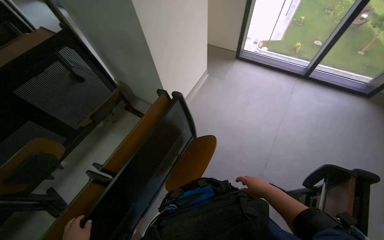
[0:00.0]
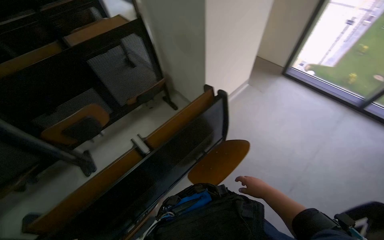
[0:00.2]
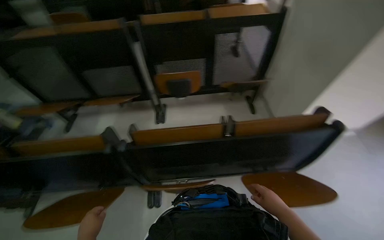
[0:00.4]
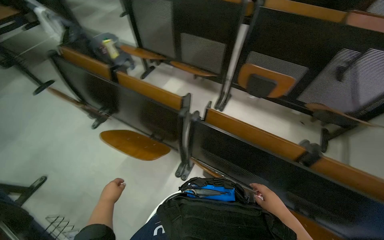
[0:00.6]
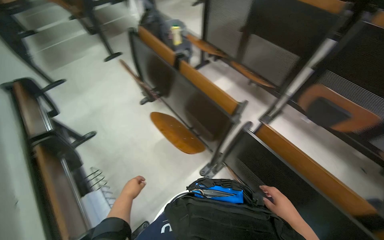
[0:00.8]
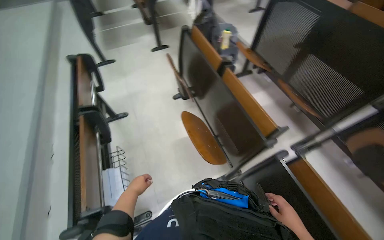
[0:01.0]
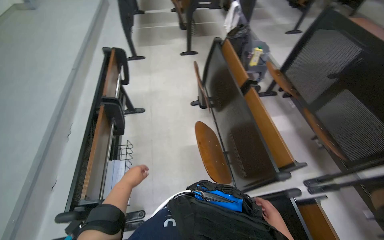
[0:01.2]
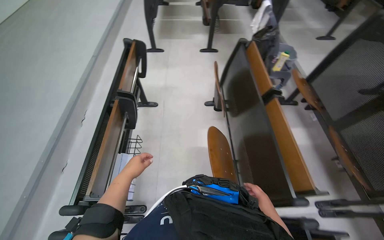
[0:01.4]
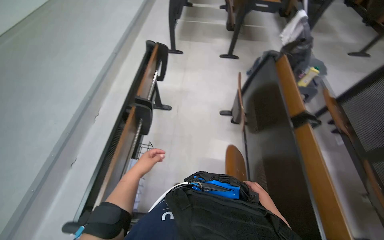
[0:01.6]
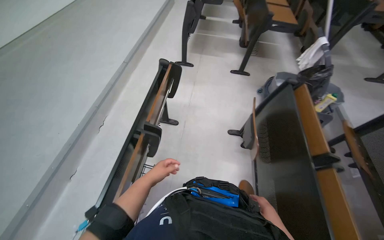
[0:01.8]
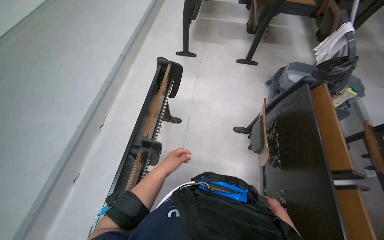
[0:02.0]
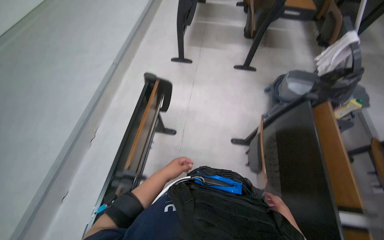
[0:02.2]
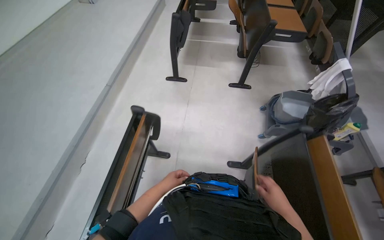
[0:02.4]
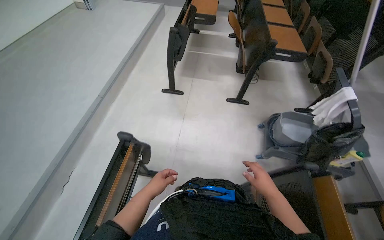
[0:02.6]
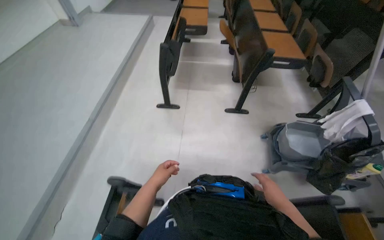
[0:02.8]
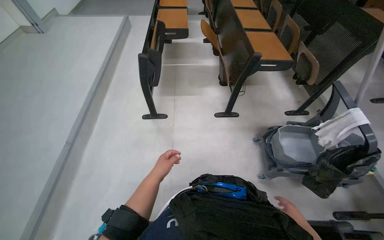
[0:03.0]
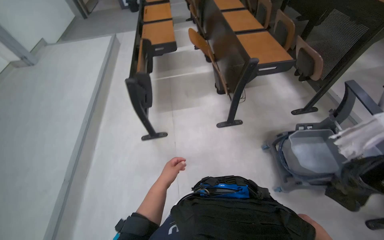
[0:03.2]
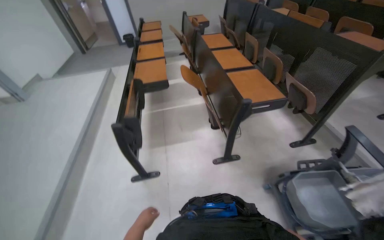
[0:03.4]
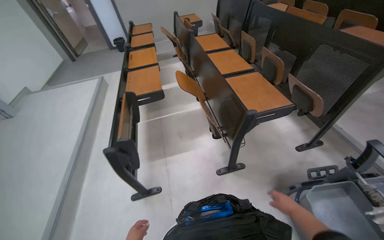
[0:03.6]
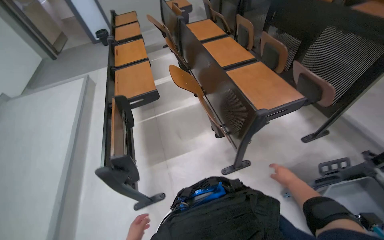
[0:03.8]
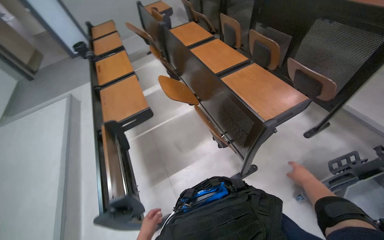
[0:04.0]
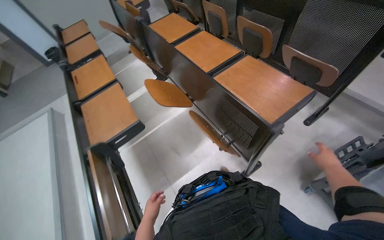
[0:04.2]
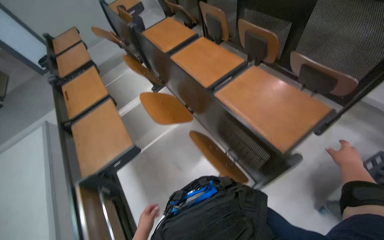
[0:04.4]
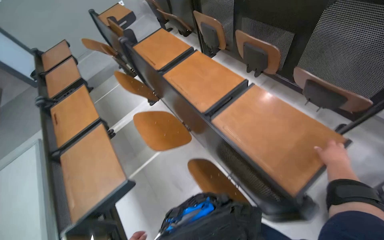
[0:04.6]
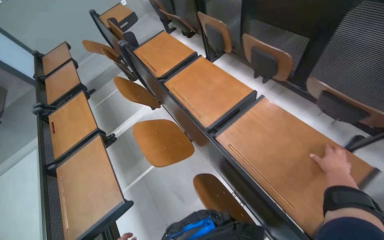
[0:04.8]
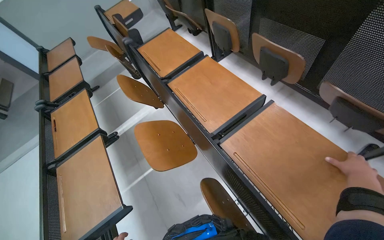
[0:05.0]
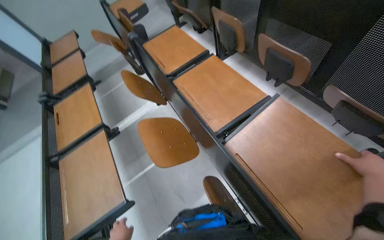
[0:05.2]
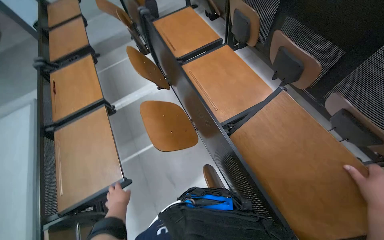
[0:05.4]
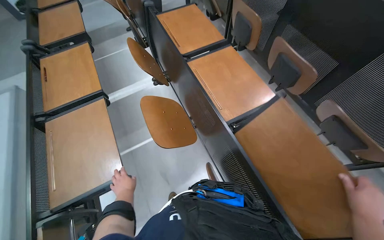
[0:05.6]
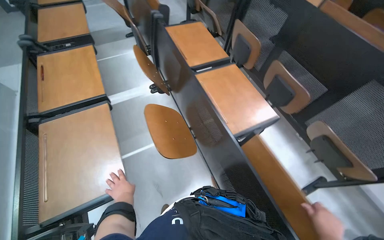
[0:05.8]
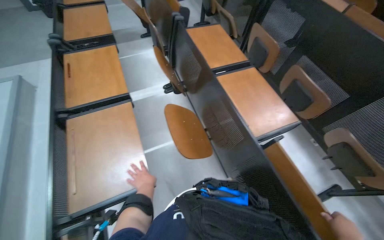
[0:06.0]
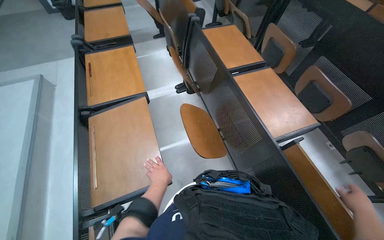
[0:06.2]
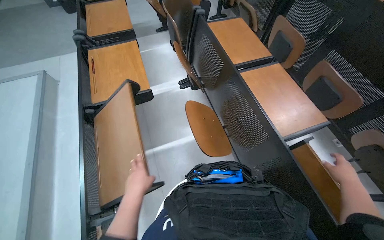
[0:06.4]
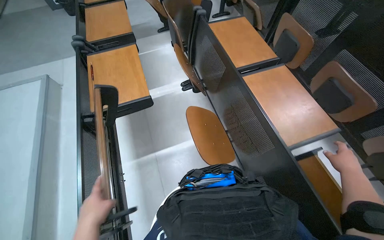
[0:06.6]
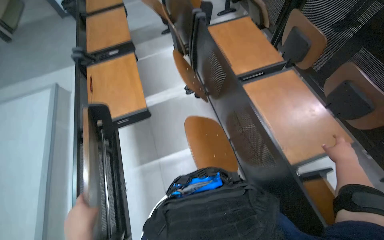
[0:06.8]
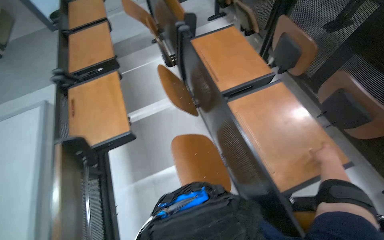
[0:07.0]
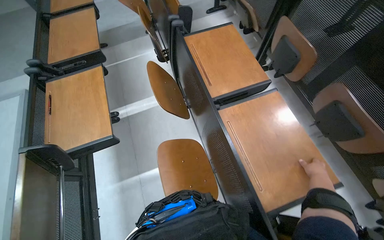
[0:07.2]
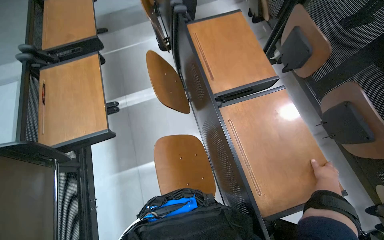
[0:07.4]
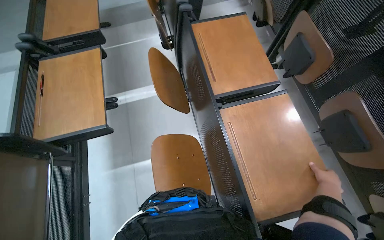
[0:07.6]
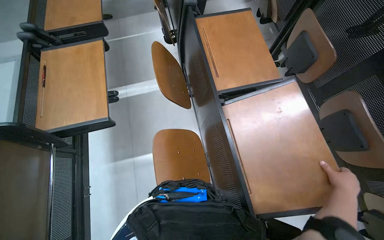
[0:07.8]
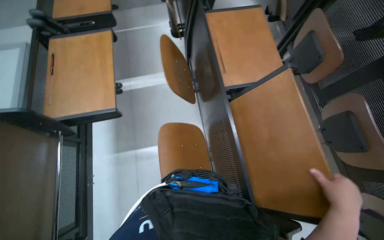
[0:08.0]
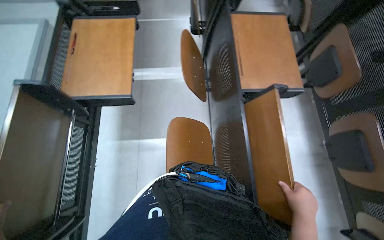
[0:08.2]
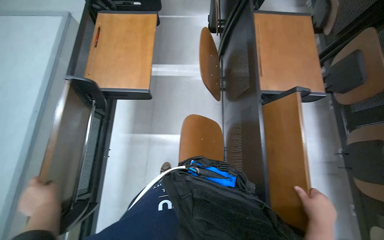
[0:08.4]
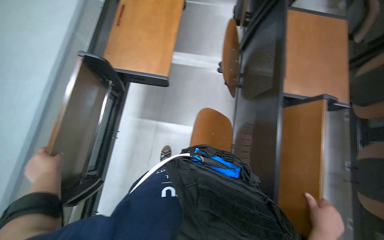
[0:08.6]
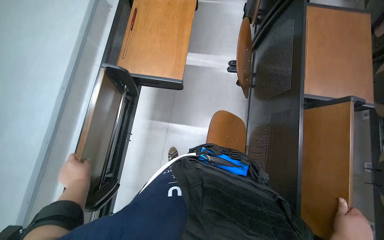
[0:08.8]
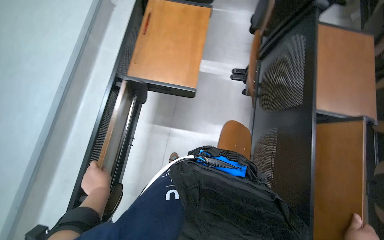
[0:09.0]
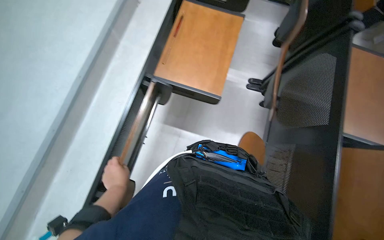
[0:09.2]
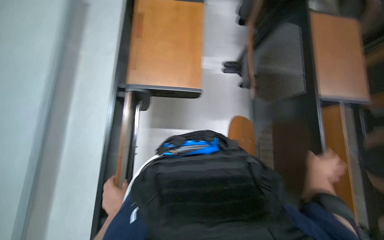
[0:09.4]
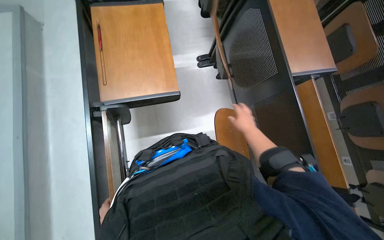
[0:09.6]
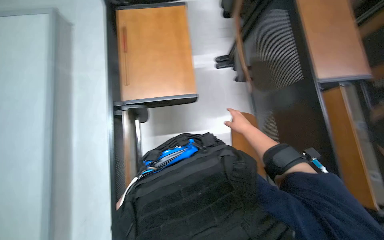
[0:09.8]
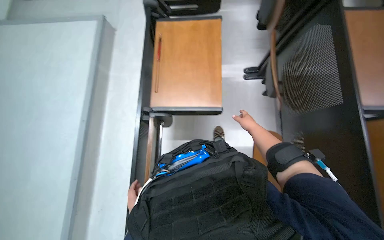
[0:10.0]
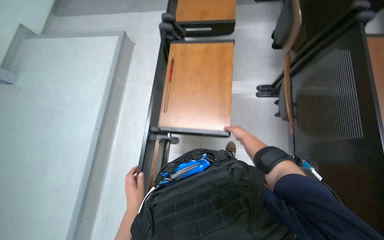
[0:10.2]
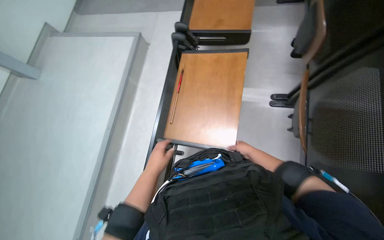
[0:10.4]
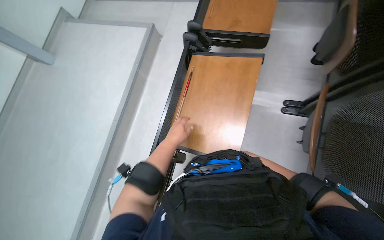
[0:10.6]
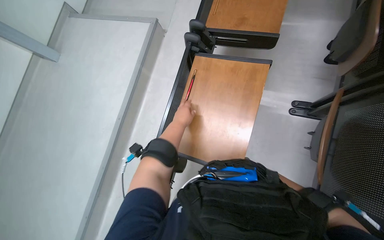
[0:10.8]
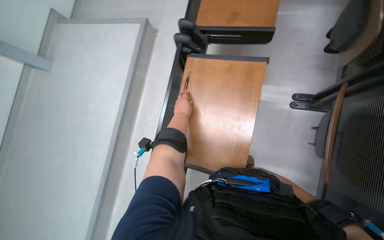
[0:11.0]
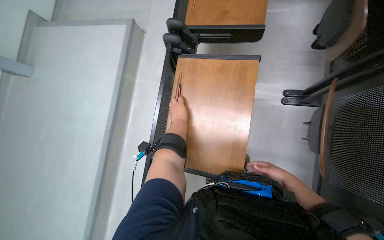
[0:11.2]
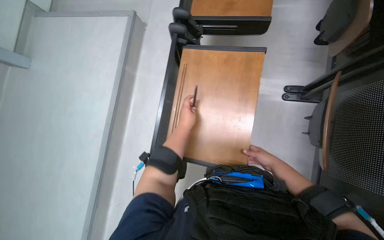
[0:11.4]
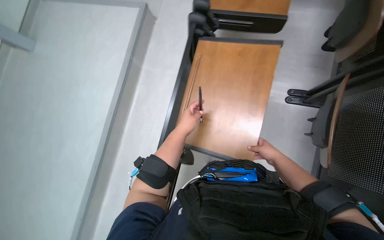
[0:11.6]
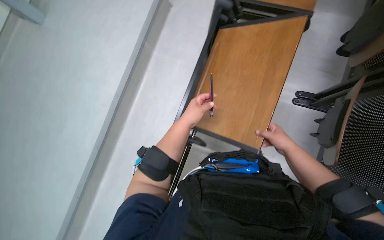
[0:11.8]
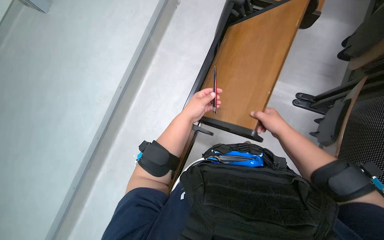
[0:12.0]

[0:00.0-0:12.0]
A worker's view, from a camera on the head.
Job: organizing items.
The whole recording: Arranging classroom furniture. The worker continues to fold up desks and chairs in the classroom.
0:00.0 to 0:01.6: The head travels about 90 cm. The head rotates approximately 155 degrees to the left.
0:01.6 to 0:03.0: The wearer moves about 1 m.
0:03.0 to 0:04.4: The head travels approximately 1 m. The scene turns about 35 degrees counterclockwise in the picture.
0:04.4 to 0:06.0: The head travels roughly 40 cm.
0:06.0 to 0:07.6: The head travels some 50 cm.
0:07.6 to 0:09.0: The head turns to the left by approximately 30 degrees.
0:09.0 to 0:10.4: The view pans to the left by roughly 15 degrees.
0:10.4 to 0:12.0: The right hand heads nearer to the camera, covering some 15 cm, while the left hand heads up the picture, covering roughly 10 cm.

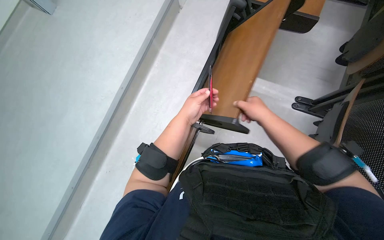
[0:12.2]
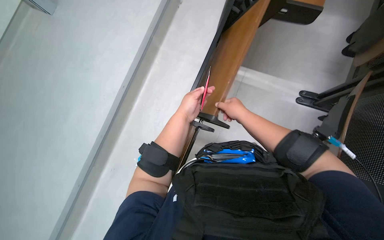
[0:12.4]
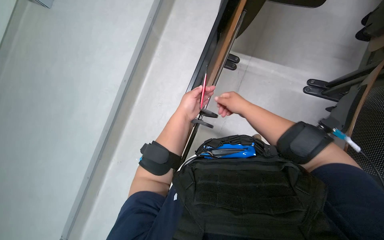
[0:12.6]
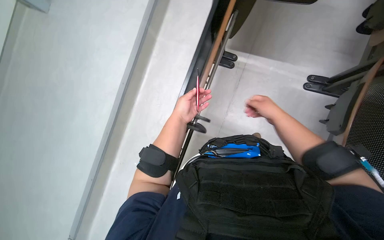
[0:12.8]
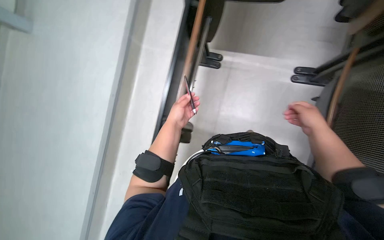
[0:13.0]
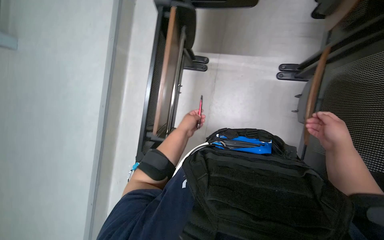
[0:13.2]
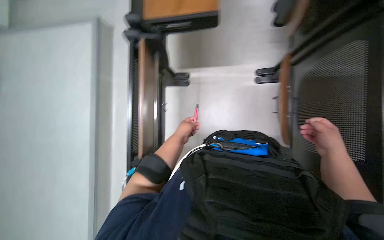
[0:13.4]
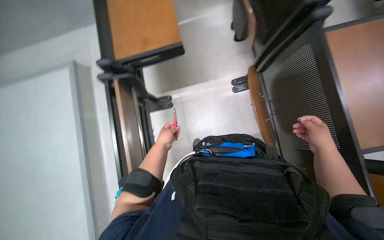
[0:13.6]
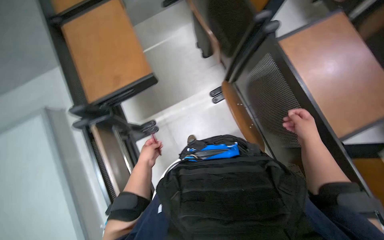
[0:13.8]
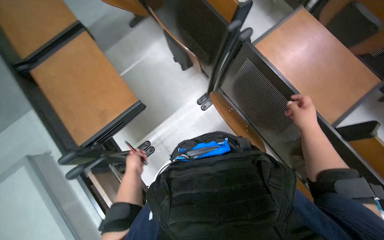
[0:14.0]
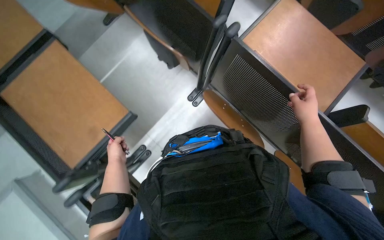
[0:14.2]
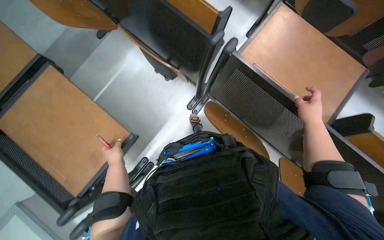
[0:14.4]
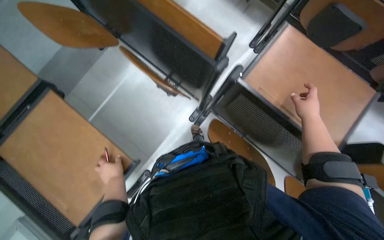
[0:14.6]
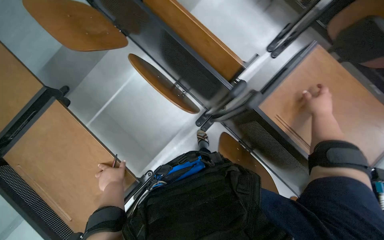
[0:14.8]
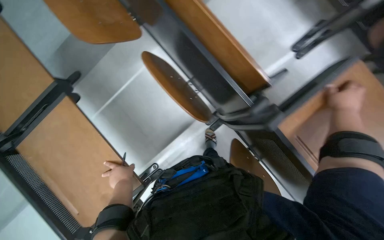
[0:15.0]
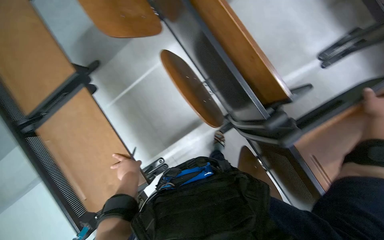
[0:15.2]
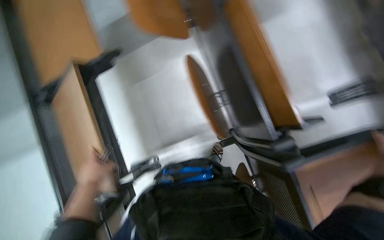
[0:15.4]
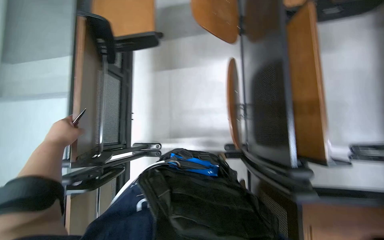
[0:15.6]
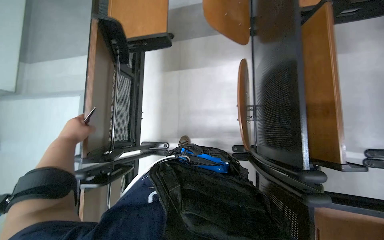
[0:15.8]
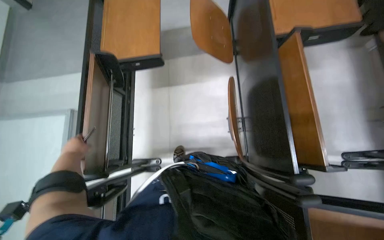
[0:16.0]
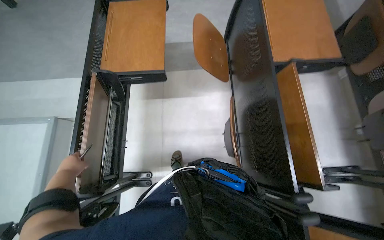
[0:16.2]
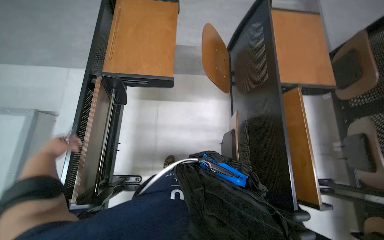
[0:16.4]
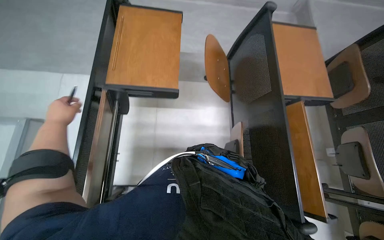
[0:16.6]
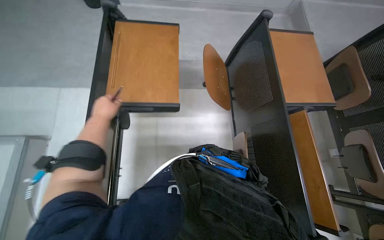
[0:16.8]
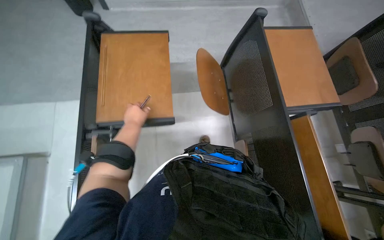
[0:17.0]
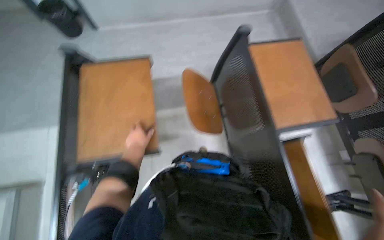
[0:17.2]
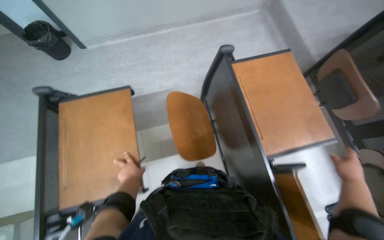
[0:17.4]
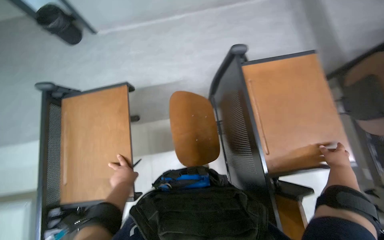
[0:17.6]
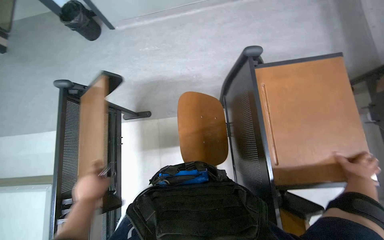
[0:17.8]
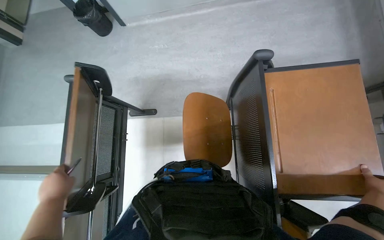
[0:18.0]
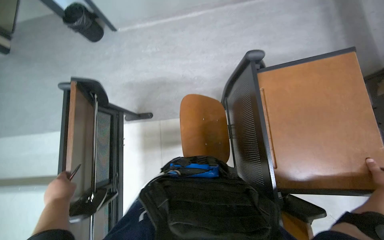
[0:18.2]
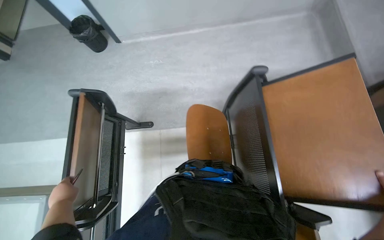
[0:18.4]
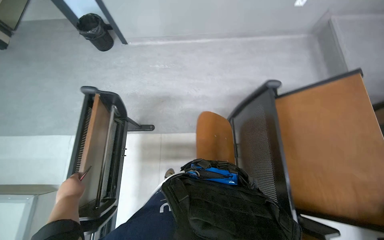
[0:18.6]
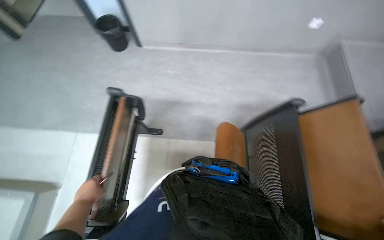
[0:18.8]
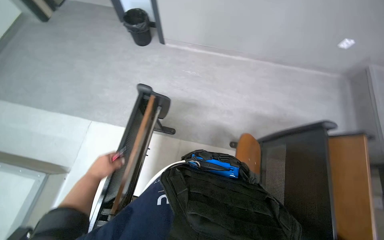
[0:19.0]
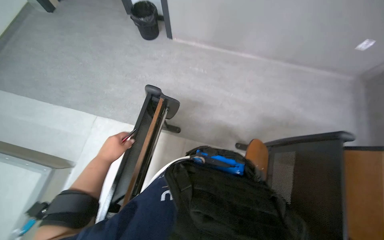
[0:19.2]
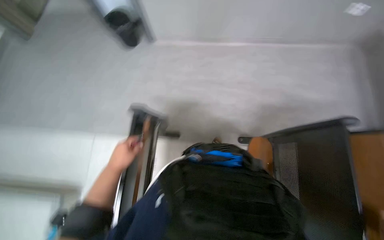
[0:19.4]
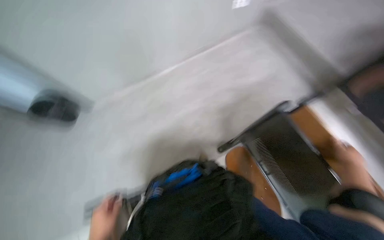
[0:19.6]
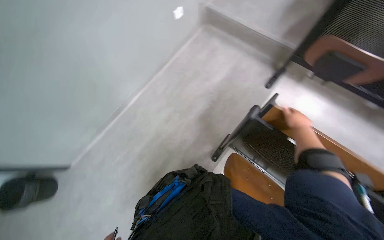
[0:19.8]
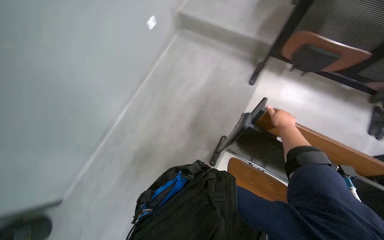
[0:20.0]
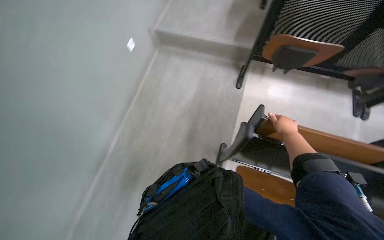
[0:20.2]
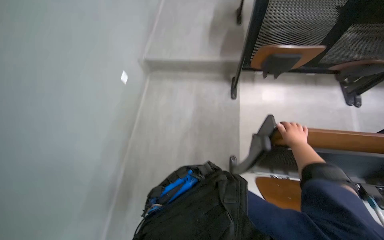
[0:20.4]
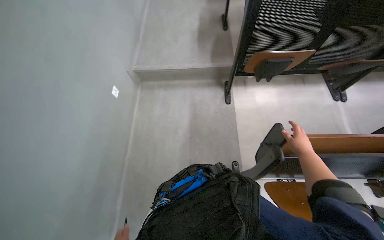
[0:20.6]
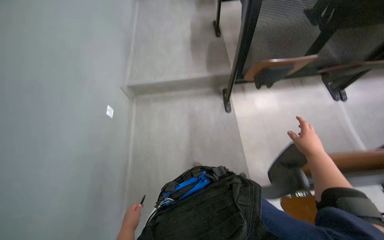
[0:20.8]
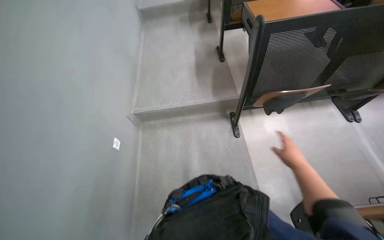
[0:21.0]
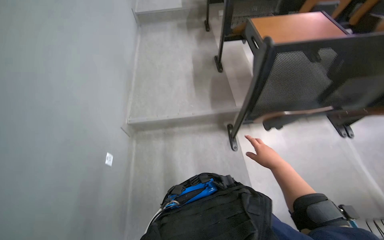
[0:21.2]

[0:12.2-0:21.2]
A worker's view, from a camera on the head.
Job: organizing items.
The whole recording: Arranging classroom furniture. The worker continues to fold up desks and chairs in the classroom.
0:12.2 to 0:13.8: The camera pitches upward, by about 10 degrees. Everything in view rotates about 35 degrees counterclockwise.
0:15.2 to 0:16.6: The view tips upward by approximately 20 degrees. The scene turns some 40 degrees clockwise in the picture.
0:16.6 to 0:18.2: The camera travels roughly 60 cm.
0:19.8 to 0:21.2: The wearer looks about 35 degrees further to the right. The camera pitches upward, by approximately 25 degrees.
